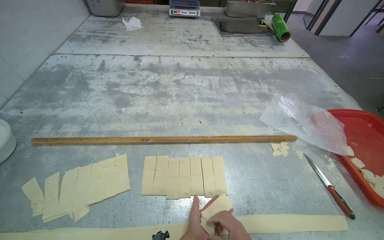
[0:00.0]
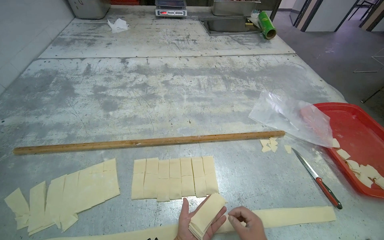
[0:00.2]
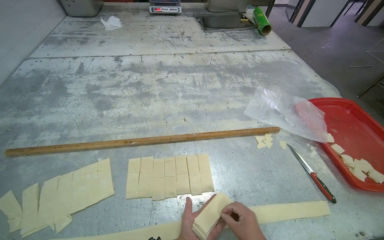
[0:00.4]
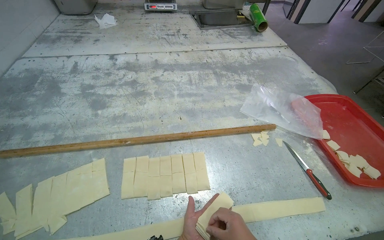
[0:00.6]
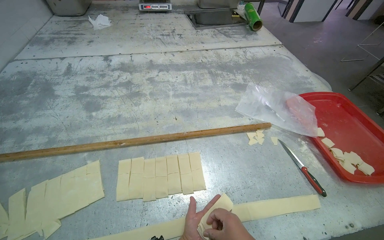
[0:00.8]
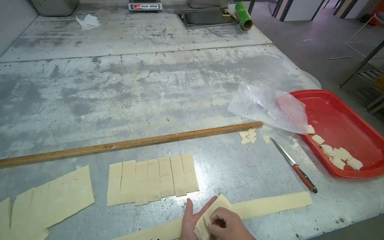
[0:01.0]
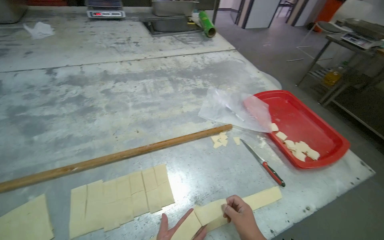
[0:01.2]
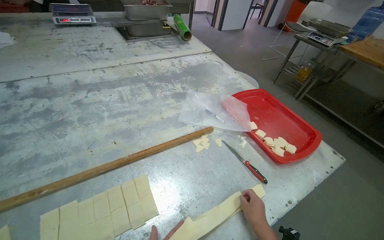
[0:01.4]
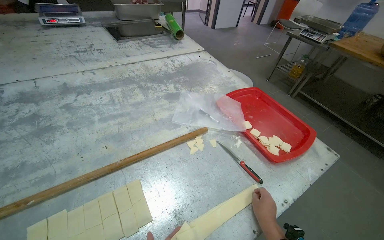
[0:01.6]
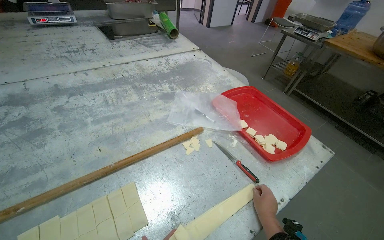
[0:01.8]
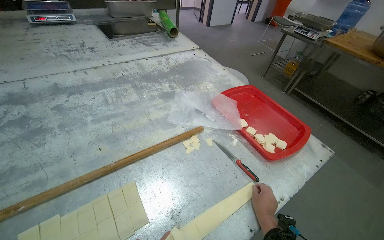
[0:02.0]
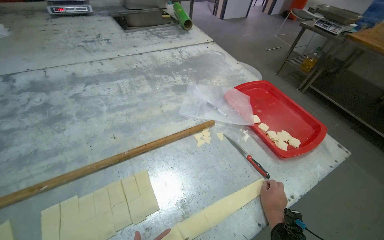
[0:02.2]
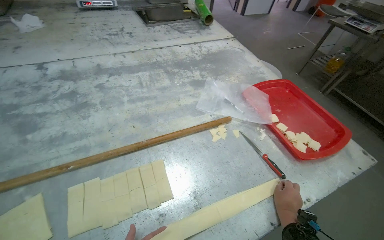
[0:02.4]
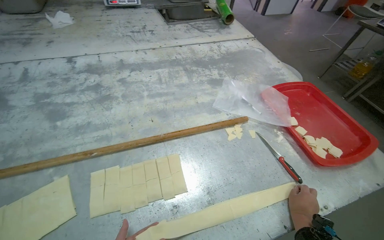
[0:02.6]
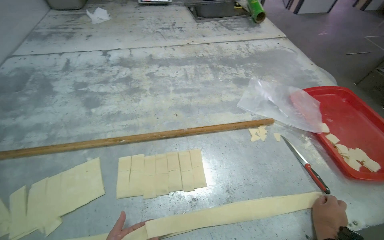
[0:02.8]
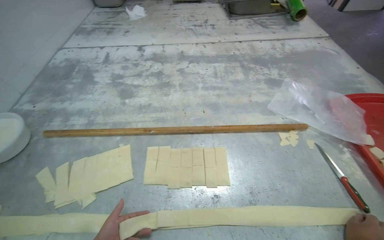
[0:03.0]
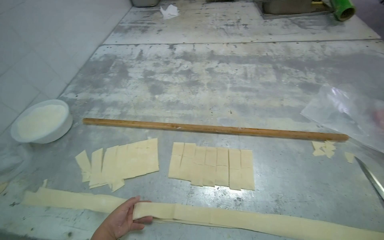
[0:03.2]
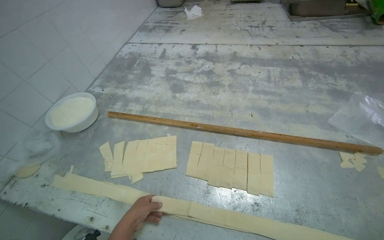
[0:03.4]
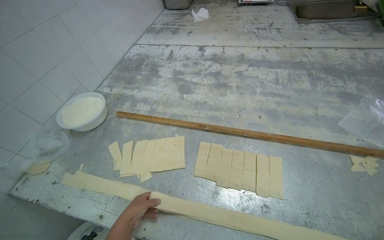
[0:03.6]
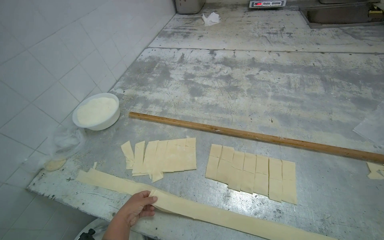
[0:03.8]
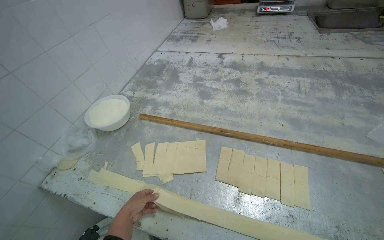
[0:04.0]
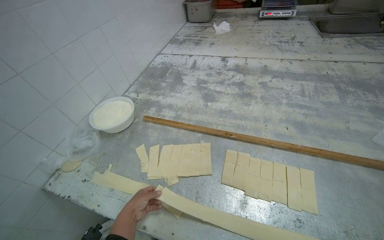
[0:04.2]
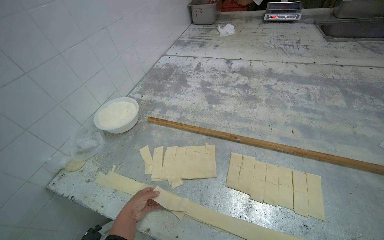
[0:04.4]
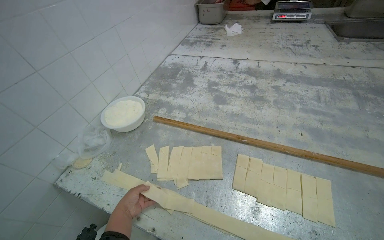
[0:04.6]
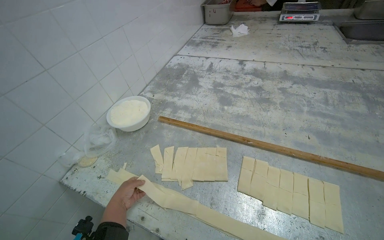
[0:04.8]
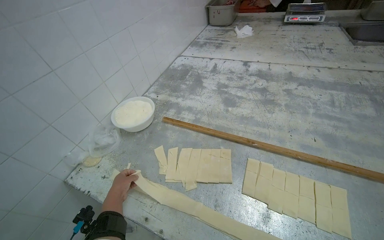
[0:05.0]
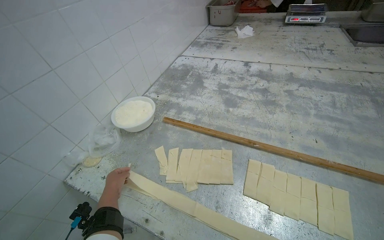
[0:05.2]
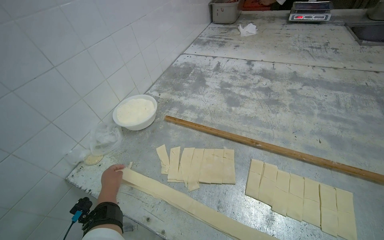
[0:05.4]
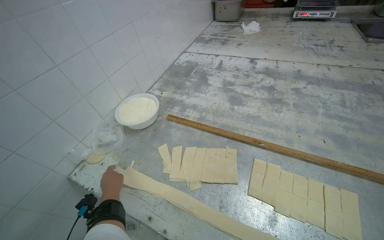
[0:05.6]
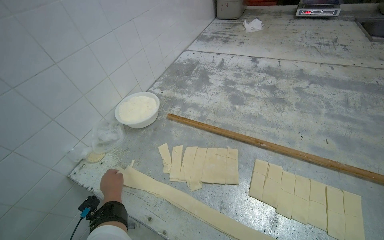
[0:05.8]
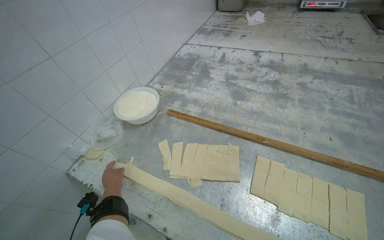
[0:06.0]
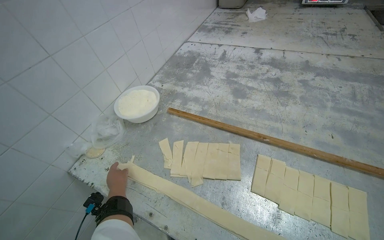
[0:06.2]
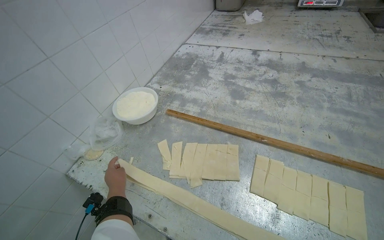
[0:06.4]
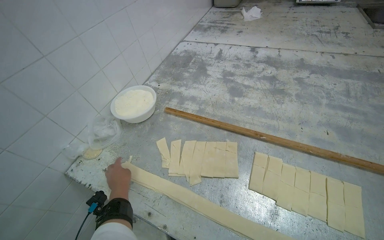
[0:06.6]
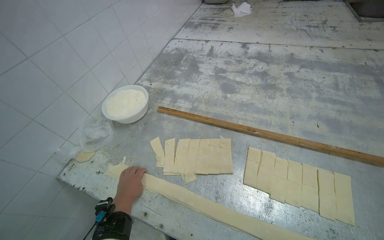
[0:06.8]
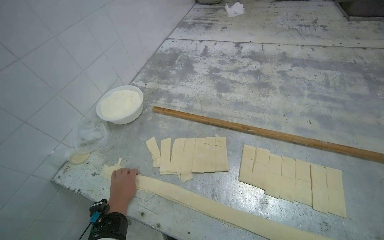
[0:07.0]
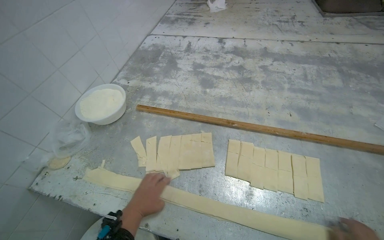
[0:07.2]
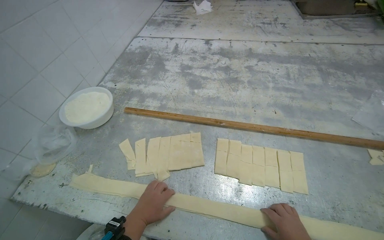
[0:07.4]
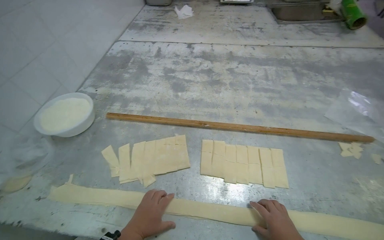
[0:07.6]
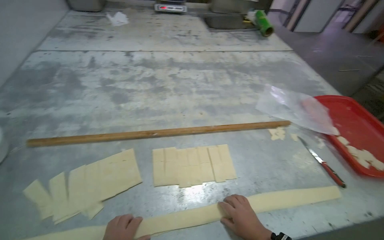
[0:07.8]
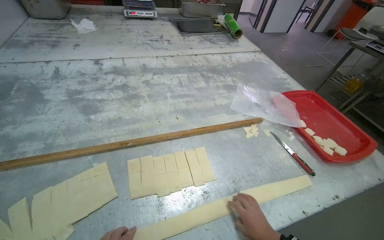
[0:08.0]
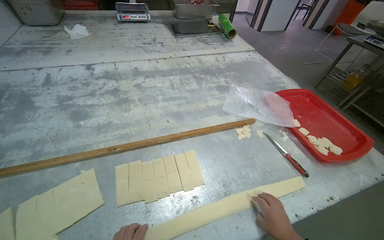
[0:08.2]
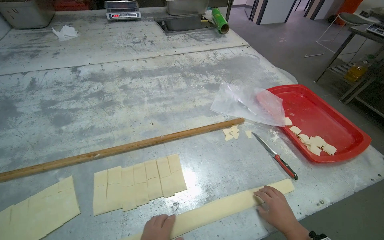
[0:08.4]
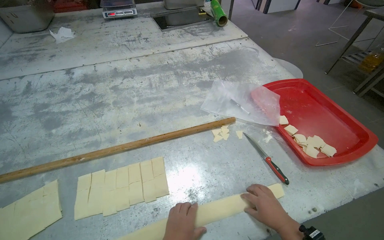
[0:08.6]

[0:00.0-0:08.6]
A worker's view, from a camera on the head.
Job: preparing food.
The whole recording: Preparing dough pieces on table. The worker arranges and folds dough pieces on the metal table.
0:00.0 to 0:01.4: The wearer's head swings roughly 25 degrees to the right.
0:01.4 to 0:02.8: The head turns to the left by approximately 20 degrees.
0:02.8 to 0:04.4: The head rotates about 30 degrees to the left.
0:04.4 to 0:05.8: The left hand moves to the left, about 15 cm.
0:05.8 to 0:07.2: The left hand heads to the right and nearer to the camera, covering roughly 20 cm.
0:07.2 to 0:08.6: The head travels some 40 cm. The wearer's head swings roughly 35 degrees to the right.

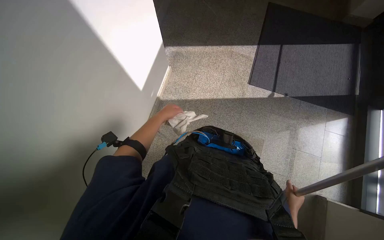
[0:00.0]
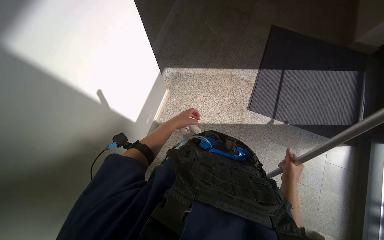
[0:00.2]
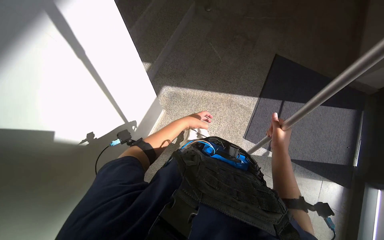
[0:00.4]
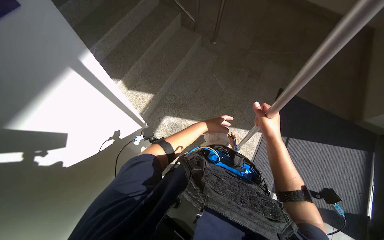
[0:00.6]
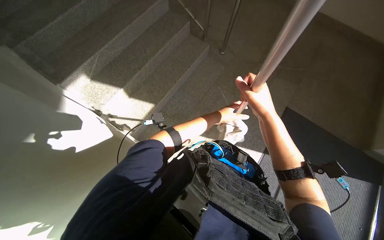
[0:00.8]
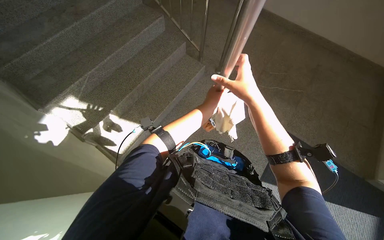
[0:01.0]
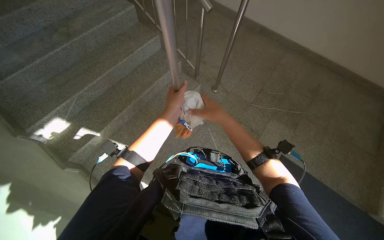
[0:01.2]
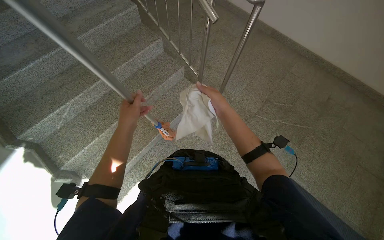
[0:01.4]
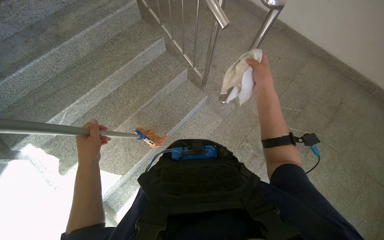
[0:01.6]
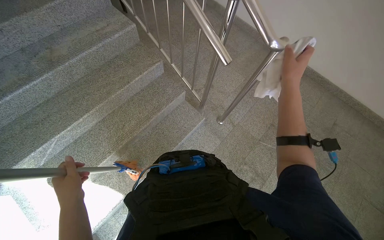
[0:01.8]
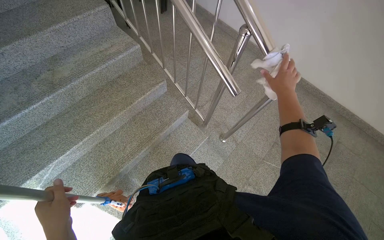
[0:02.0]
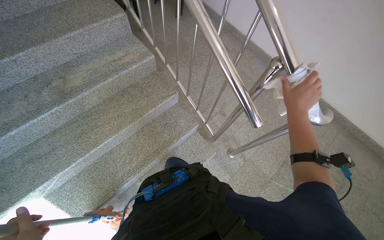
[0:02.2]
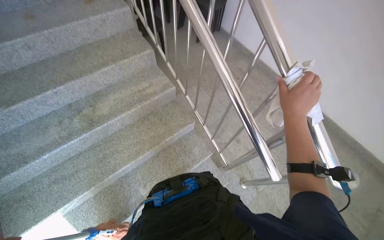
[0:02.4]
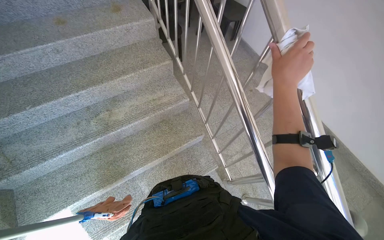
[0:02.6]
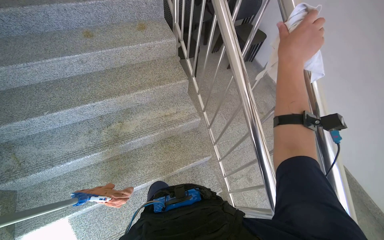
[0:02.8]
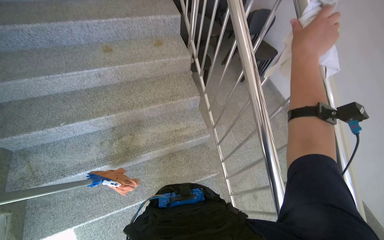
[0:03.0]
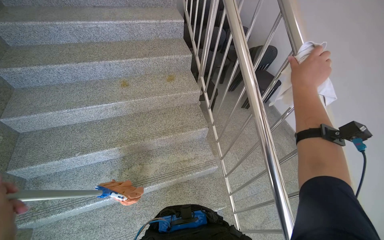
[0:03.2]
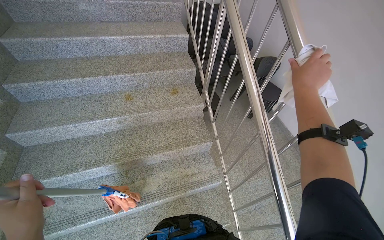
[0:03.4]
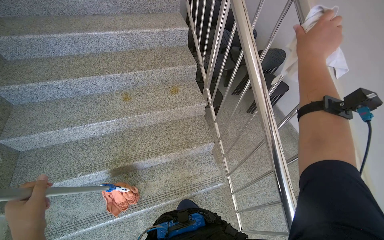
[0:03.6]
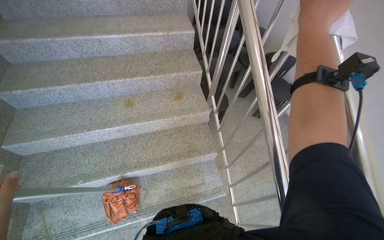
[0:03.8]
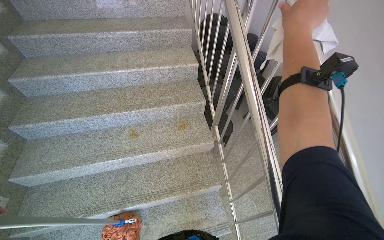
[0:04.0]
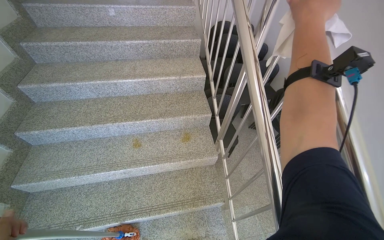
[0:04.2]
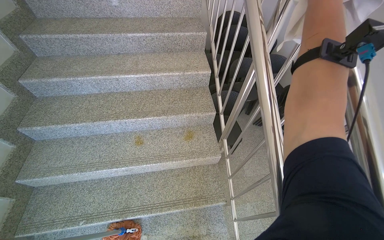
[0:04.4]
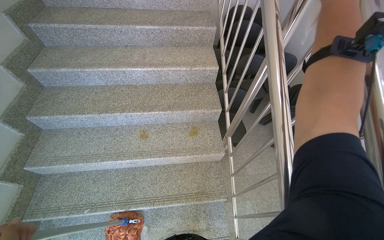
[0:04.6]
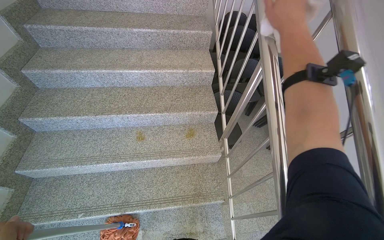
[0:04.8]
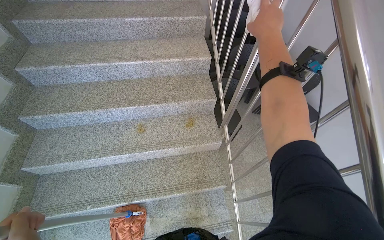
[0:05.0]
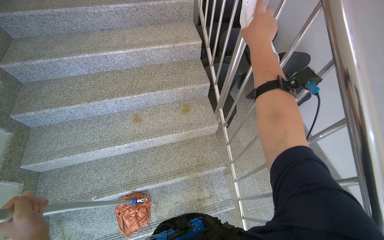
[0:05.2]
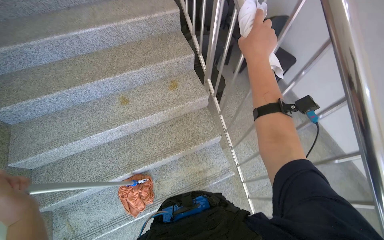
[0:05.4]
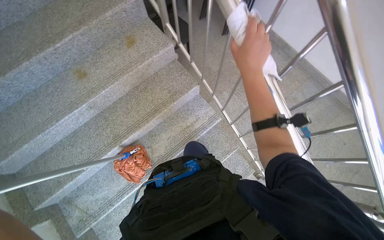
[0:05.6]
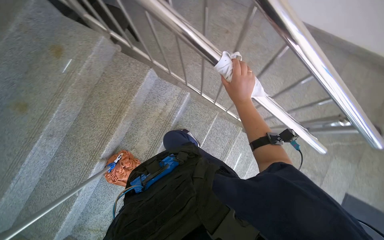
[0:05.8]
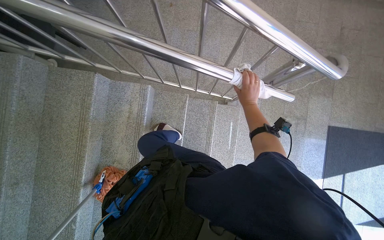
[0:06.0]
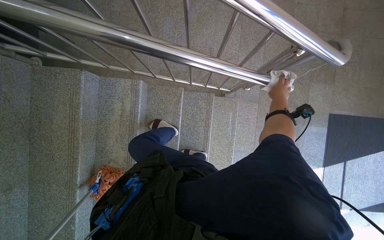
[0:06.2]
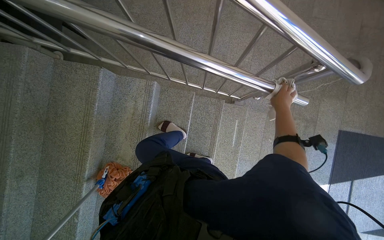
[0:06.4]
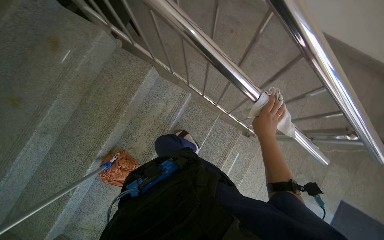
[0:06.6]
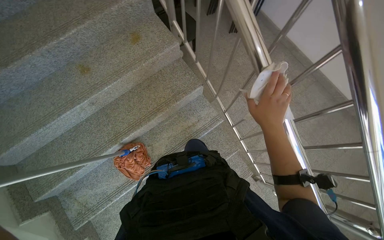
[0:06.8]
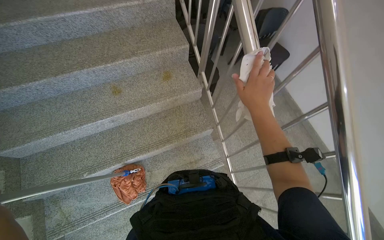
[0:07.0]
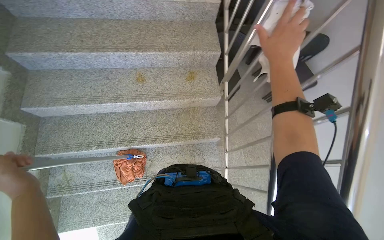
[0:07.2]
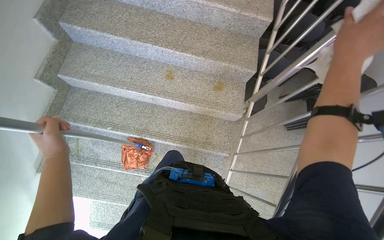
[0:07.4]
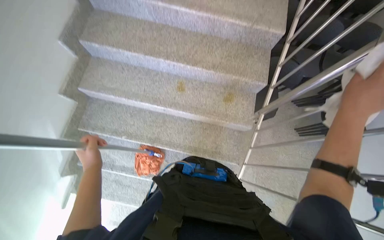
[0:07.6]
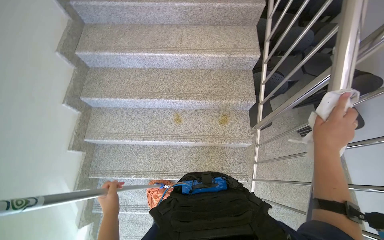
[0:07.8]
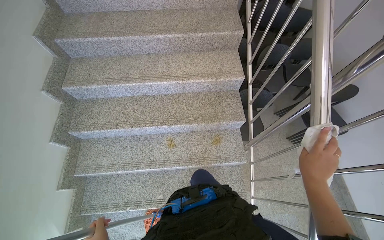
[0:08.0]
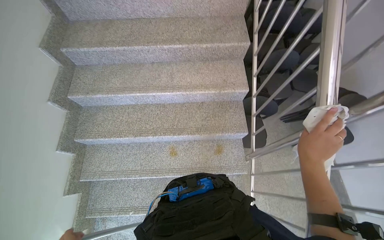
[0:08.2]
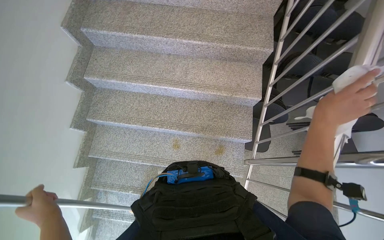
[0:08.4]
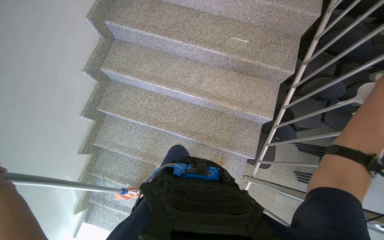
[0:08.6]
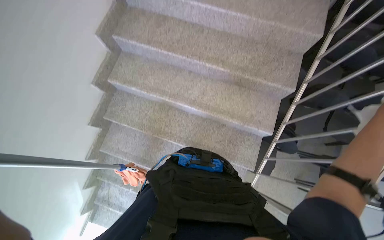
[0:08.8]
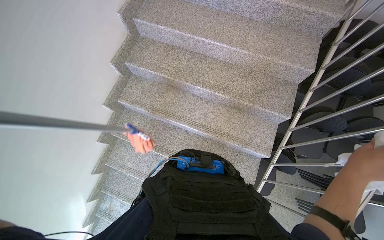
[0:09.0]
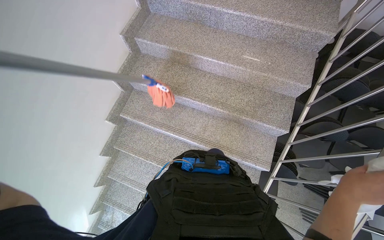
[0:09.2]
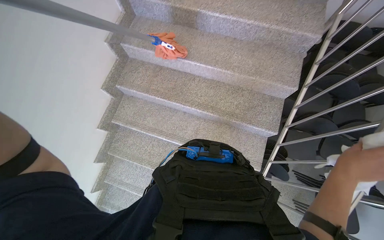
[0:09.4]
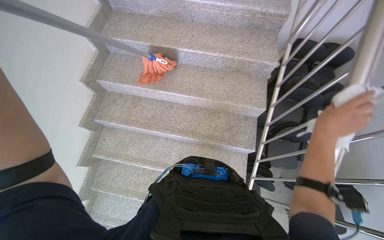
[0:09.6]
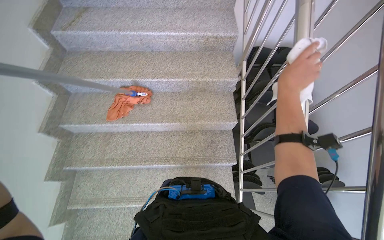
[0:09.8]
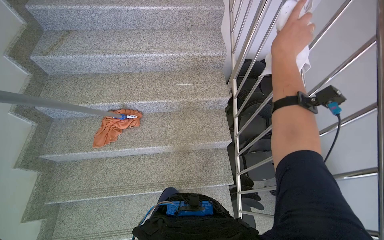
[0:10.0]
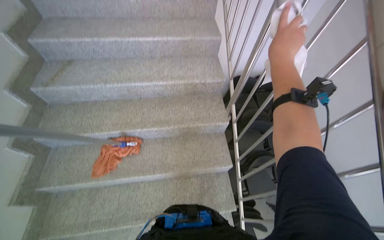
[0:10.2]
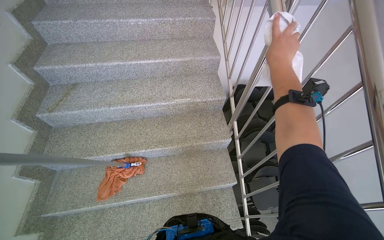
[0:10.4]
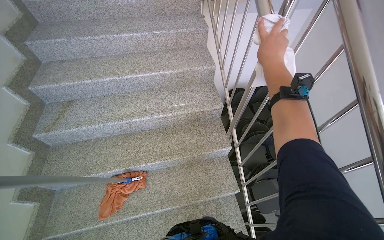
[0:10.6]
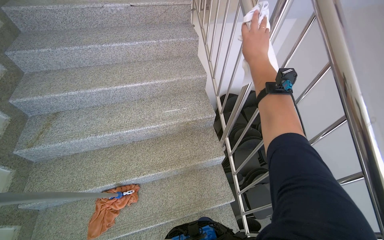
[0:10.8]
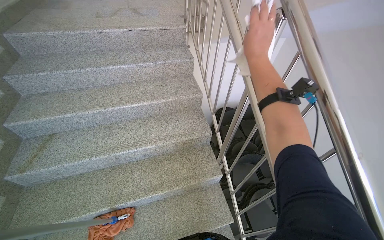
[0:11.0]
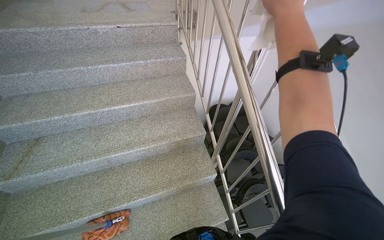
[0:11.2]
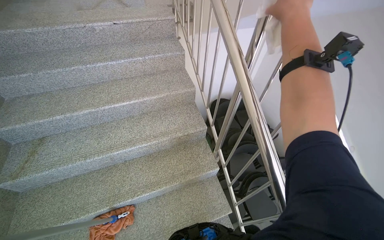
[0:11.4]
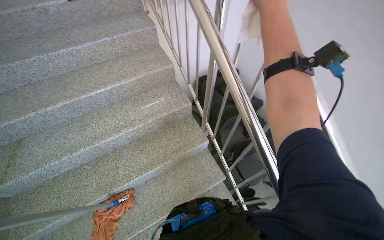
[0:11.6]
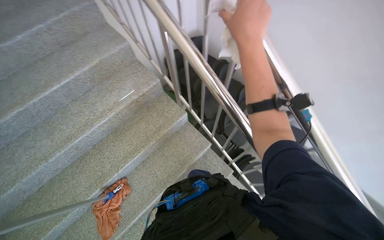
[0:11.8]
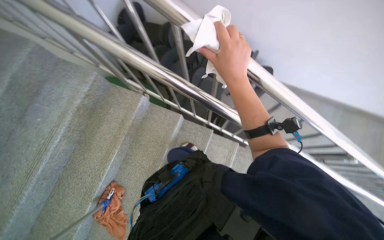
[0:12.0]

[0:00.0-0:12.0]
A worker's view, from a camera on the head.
Job: wiping surfaces.
The whole recording: Wiping metal handrail. The worker wipes the metal handrail on the stairs with a cloth.
0:03.0 to 0:04.4: The camera travels some 60 cm.
0:04.4 to 0:06.0: The head travels roughly 60 cm. The wearer looks some 75 degrees further to the right. The view tilts some 35 degrees downward.
0:06.0 to 0:07.6: The camera travels roughly 70 cm. The wearer looks about 95 degrees further to the left. The camera pitches upward, by roughly 15 degrees.
0:07.6 to 0:09.0: The camera is carried roughly 80 cm.
0:09.0 to 0:10.4: The head travels about 80 cm. The wearer looks about 30 degrees further to the right. The wearer looks roughly 15 degrees further upward.
0:10.4 to 0:12.0: The wearer's head swings approximately 60 degrees to the right. The view tilts some 20 degrees downward.
